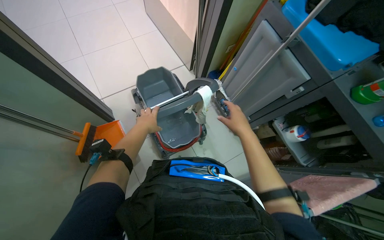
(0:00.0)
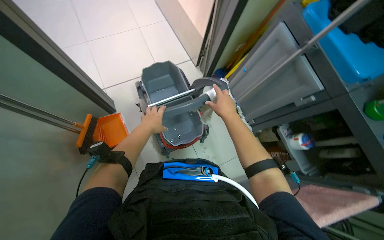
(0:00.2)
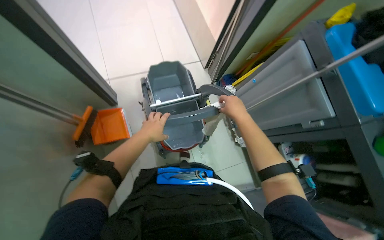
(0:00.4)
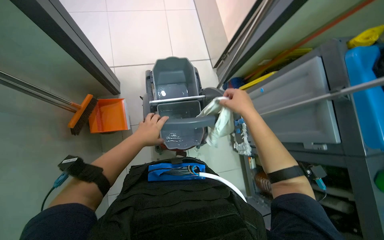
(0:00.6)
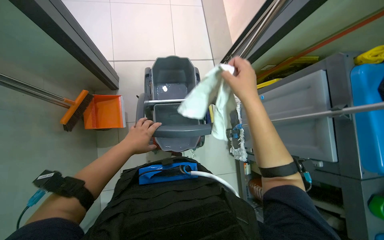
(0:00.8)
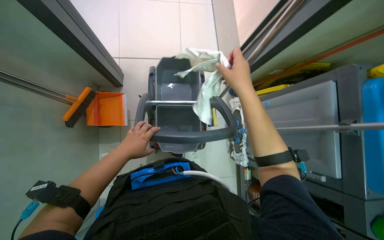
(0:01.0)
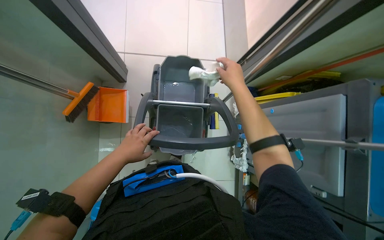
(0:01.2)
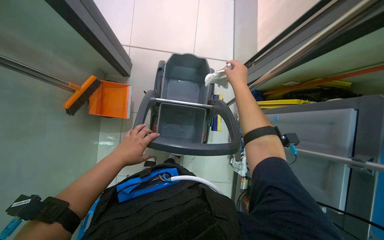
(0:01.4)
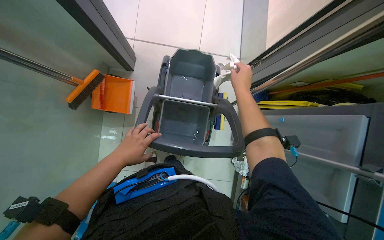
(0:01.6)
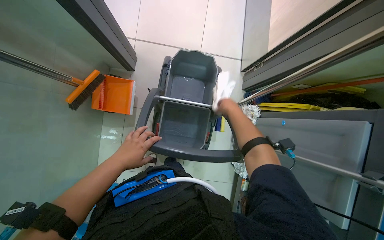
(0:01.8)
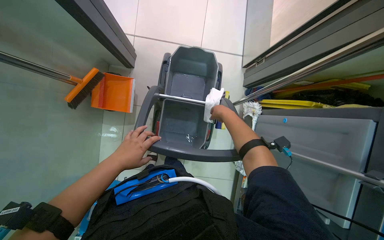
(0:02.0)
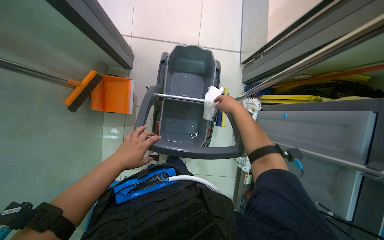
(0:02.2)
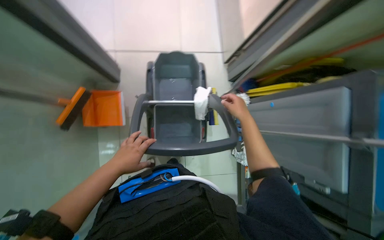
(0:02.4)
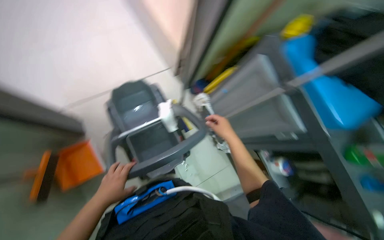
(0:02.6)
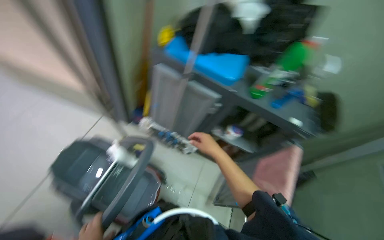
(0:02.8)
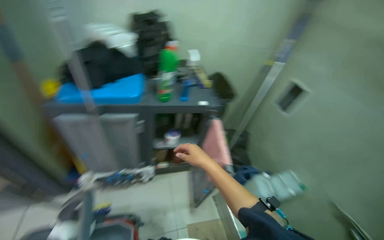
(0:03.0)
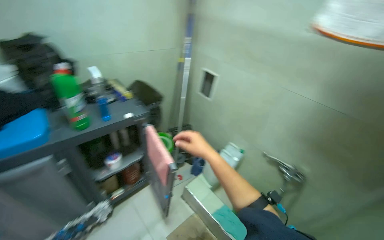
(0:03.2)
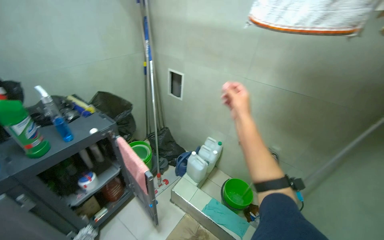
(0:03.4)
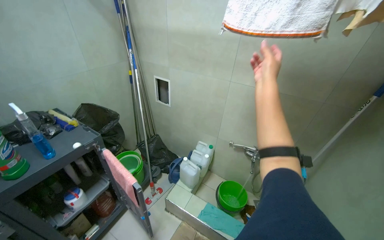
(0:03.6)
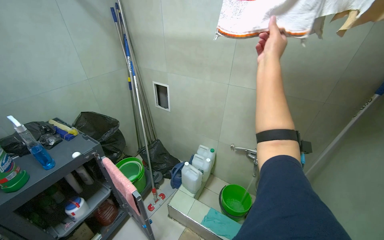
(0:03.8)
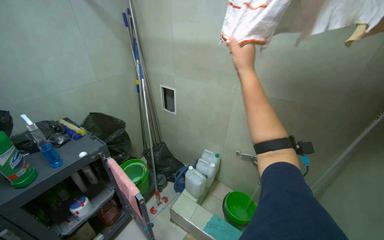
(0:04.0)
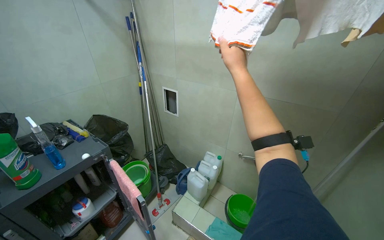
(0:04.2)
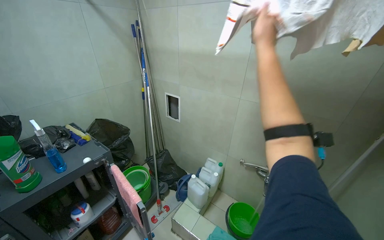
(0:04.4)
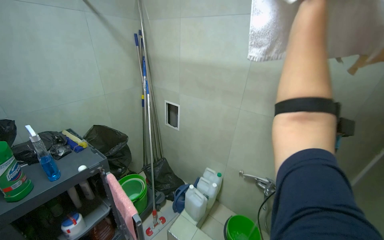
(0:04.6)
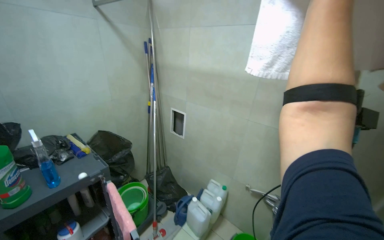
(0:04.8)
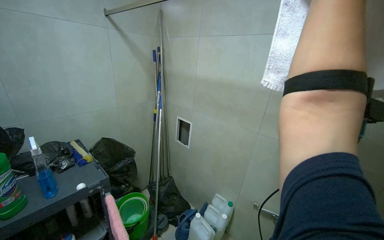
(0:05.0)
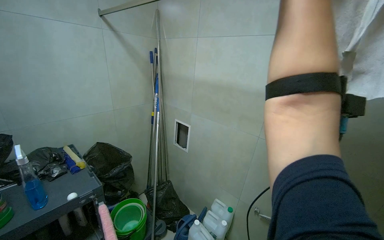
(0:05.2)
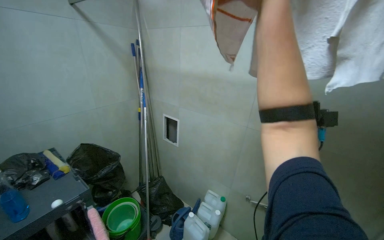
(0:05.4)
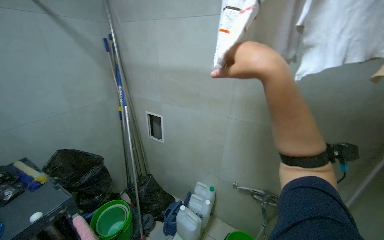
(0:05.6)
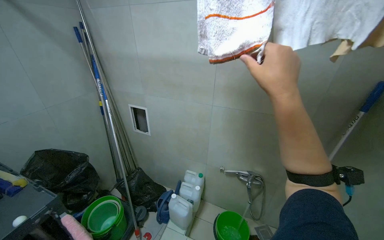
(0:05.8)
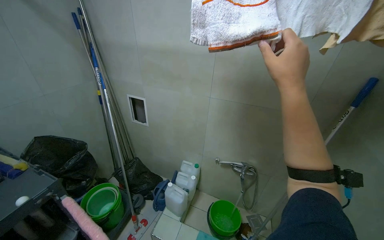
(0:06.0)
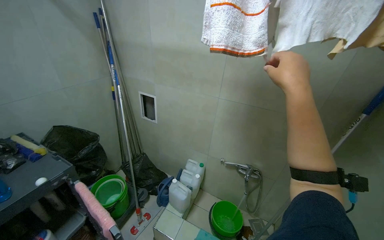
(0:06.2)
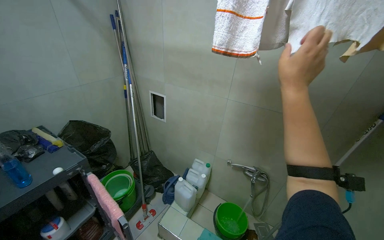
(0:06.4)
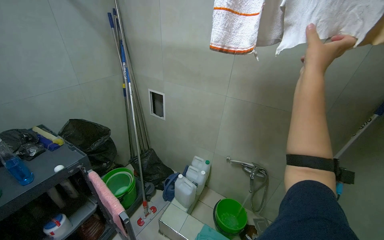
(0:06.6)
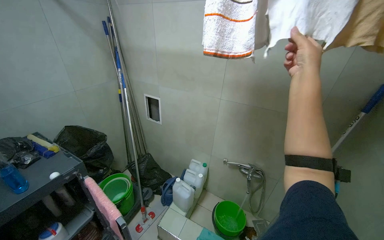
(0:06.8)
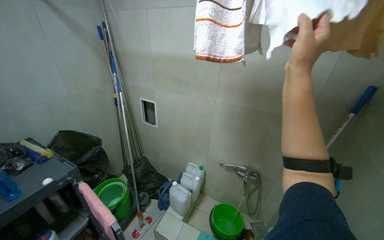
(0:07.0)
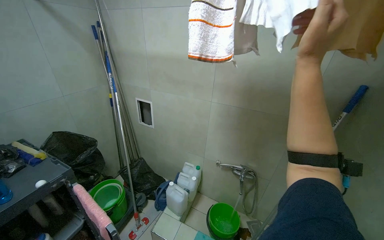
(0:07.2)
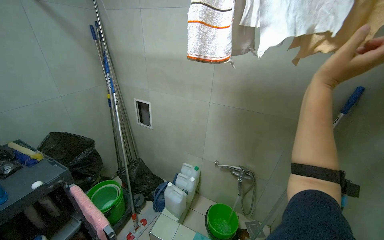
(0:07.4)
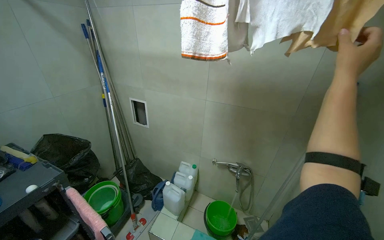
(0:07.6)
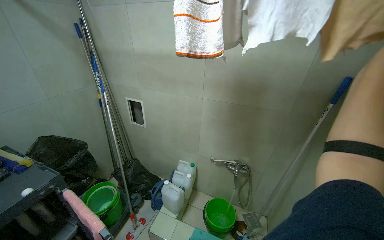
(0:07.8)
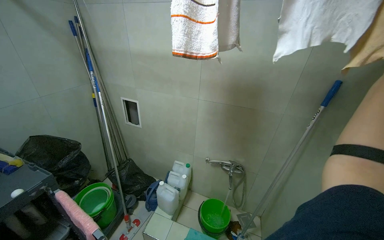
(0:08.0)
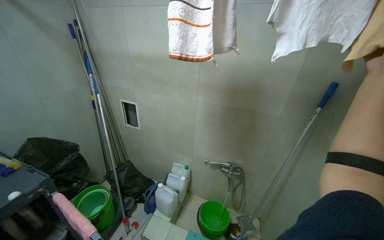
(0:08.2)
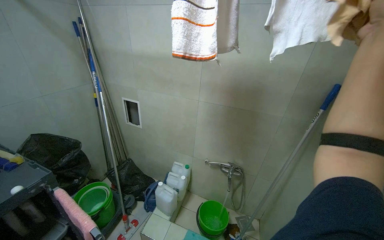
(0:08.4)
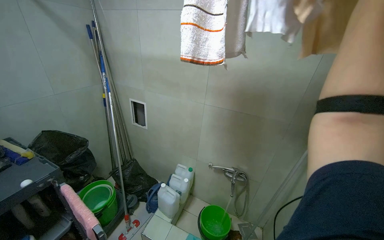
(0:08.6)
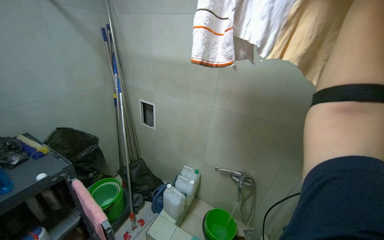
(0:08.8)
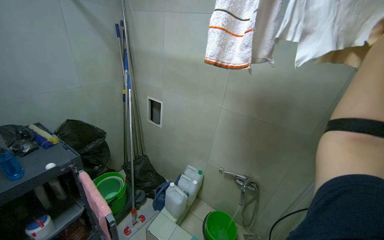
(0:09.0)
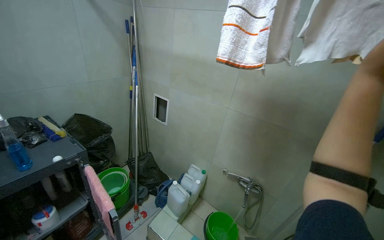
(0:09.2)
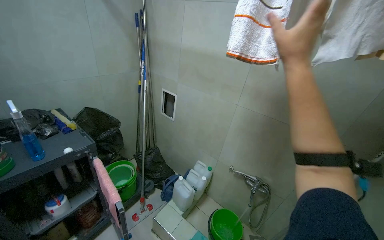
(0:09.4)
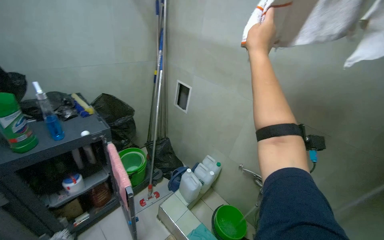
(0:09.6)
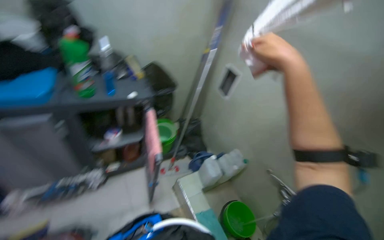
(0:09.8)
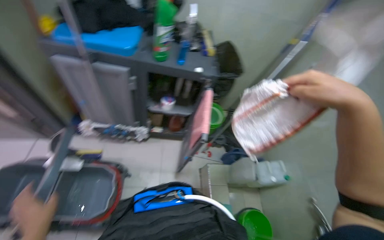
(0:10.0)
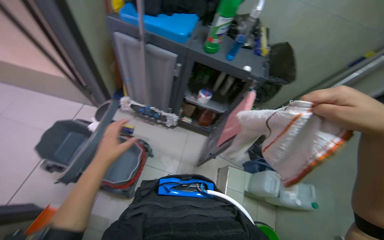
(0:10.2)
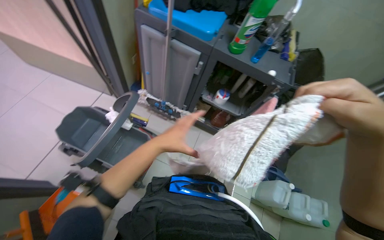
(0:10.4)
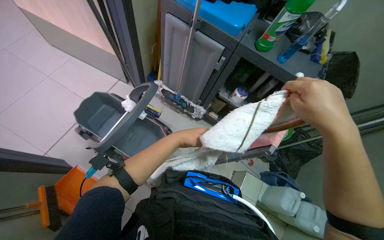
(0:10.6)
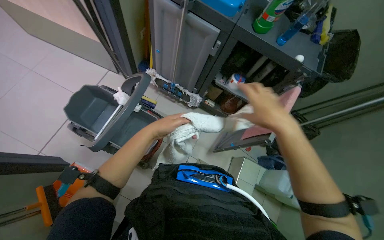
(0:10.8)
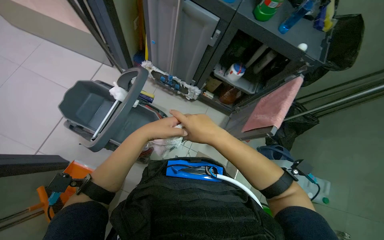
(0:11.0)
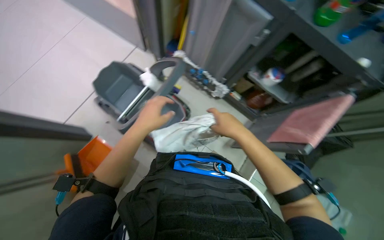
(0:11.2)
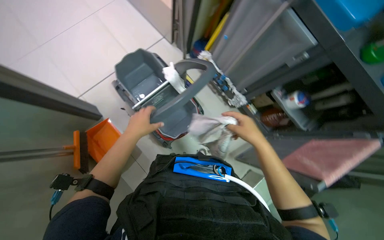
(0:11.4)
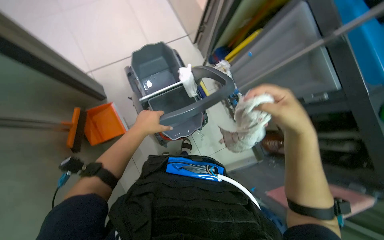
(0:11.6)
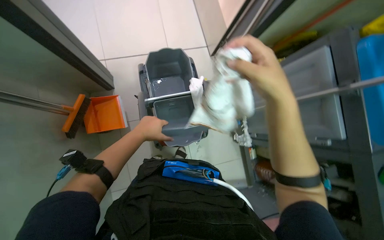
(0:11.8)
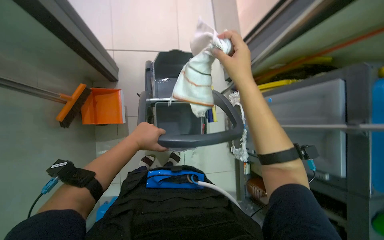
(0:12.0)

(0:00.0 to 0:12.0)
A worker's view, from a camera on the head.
Job: preparing cleaning supplies.
The whole recording: Preparing cleaning equipment. The worker fills the mop bucket with water, assembles the mop, gathers cleaning cloths and spray bottles, and organizes towels.
0:00.0 - 0:01.6: The wearer looks about 15 degrees further downward. The scene rotates clockwise by about 35 degrees. The right hand goes some 50 cm up the picture.
0:01.6 - 0:03.0: The head rotates roughly 105 degrees to the right. The view tilts approximately 25 degrees upward.
0:03.0 - 0:04.4: The head turns to the right by some 40 degrees.
0:06.0 - 0:07.6: The right hand moves left and right over some 20 cm, changing direction 2 times.
0:09.0 - 0:10.4: The wearer's head swings approximately 80 degrees to the left. The view tilts about 20 degrees downward.
0:10.4 - 0:12.0: The camera pitches downward, by about 15 degrees. The scene turns some 60 degrees clockwise in the picture.

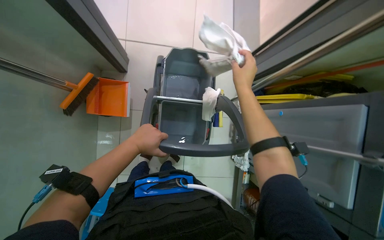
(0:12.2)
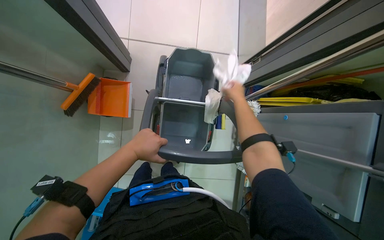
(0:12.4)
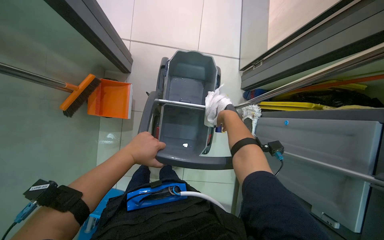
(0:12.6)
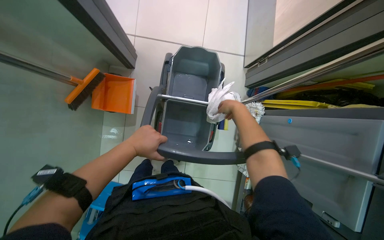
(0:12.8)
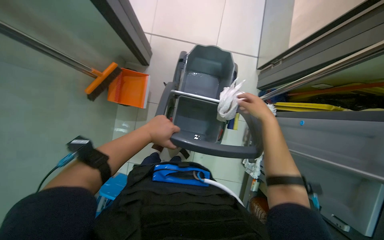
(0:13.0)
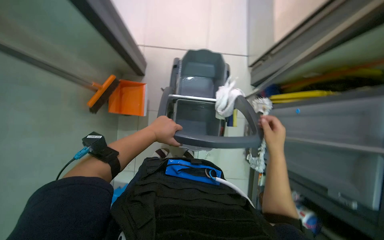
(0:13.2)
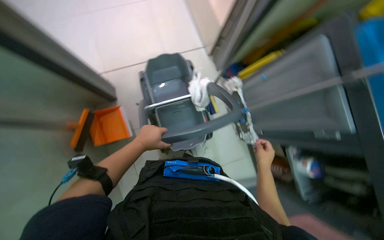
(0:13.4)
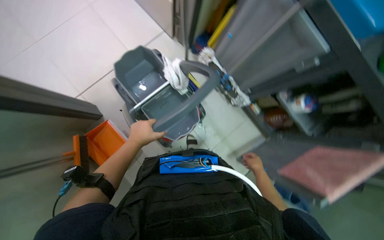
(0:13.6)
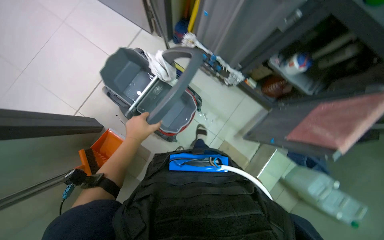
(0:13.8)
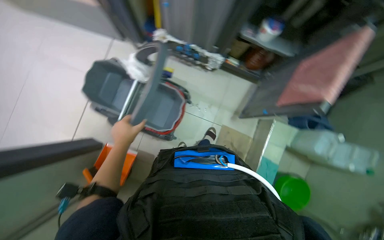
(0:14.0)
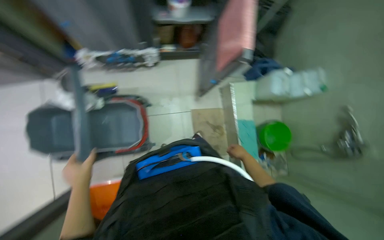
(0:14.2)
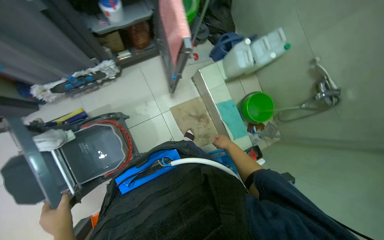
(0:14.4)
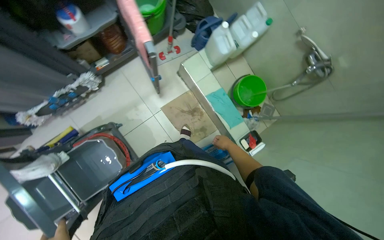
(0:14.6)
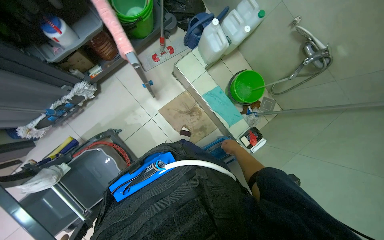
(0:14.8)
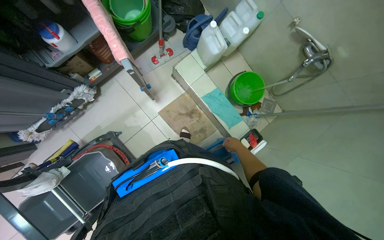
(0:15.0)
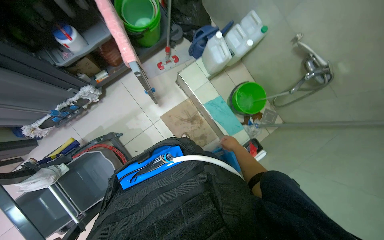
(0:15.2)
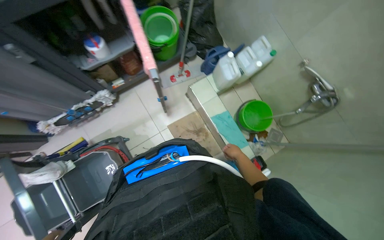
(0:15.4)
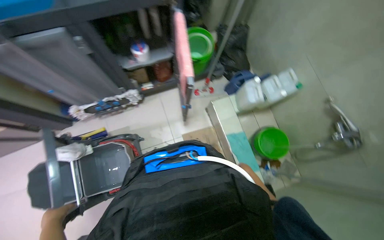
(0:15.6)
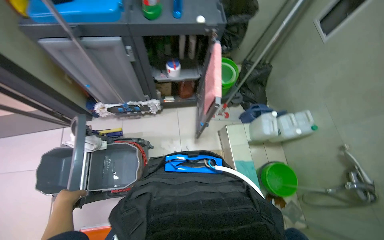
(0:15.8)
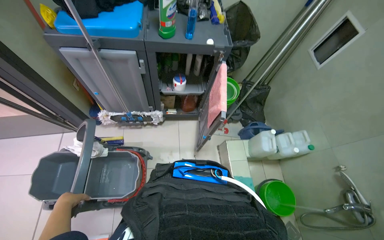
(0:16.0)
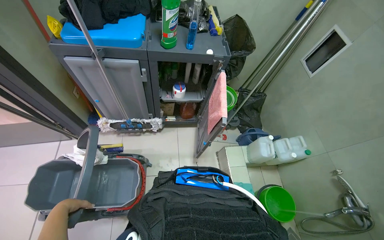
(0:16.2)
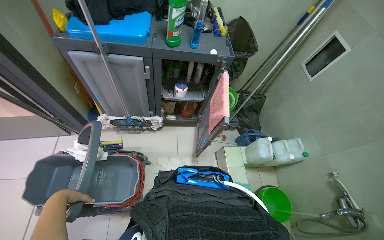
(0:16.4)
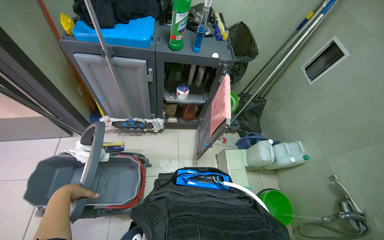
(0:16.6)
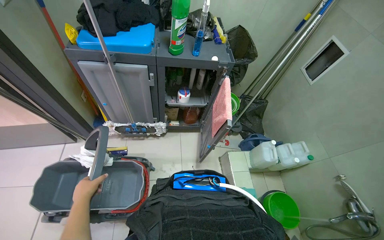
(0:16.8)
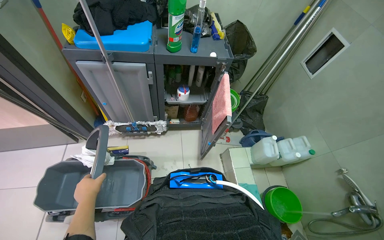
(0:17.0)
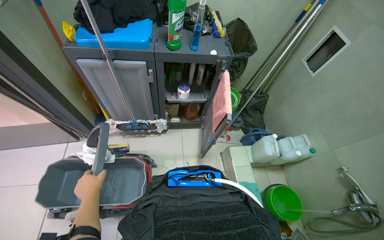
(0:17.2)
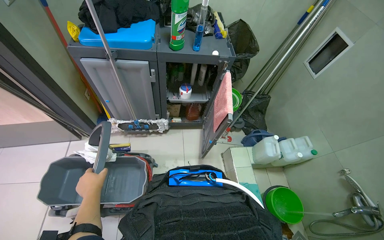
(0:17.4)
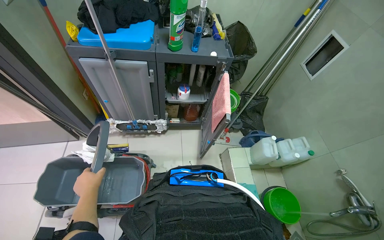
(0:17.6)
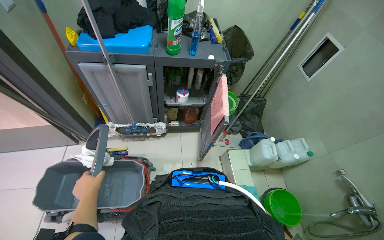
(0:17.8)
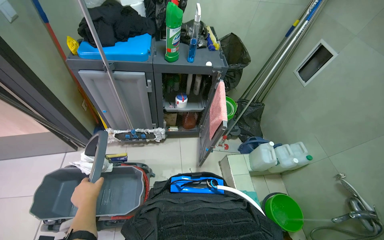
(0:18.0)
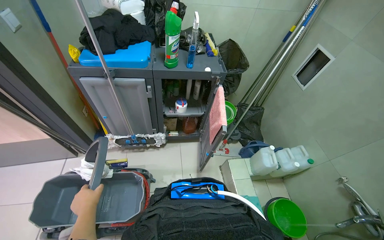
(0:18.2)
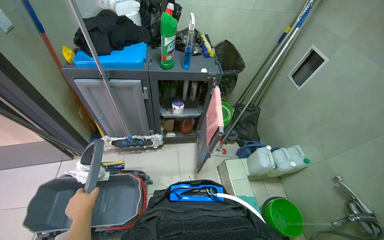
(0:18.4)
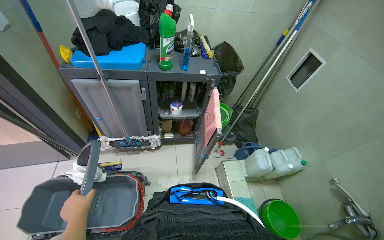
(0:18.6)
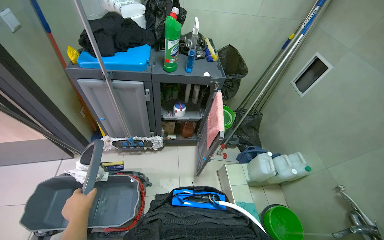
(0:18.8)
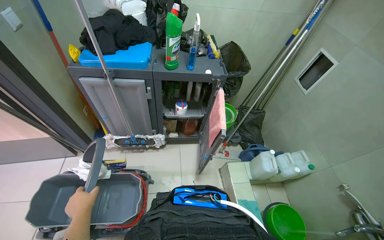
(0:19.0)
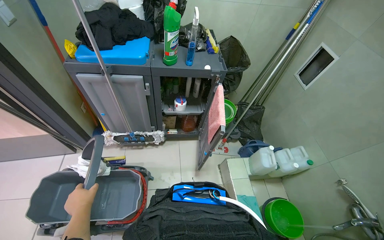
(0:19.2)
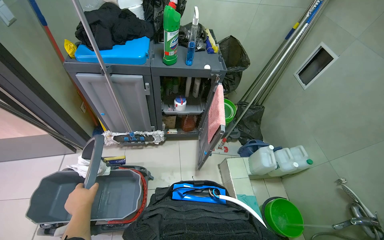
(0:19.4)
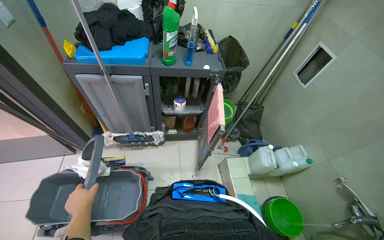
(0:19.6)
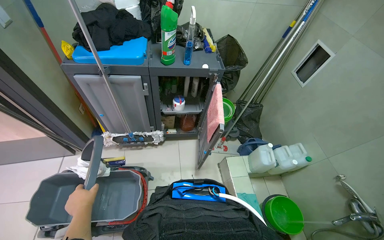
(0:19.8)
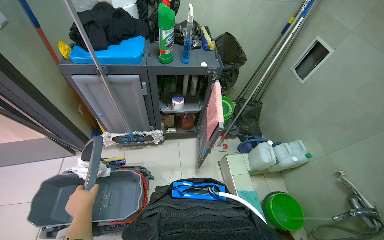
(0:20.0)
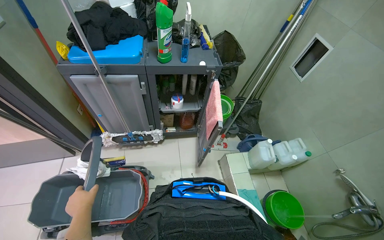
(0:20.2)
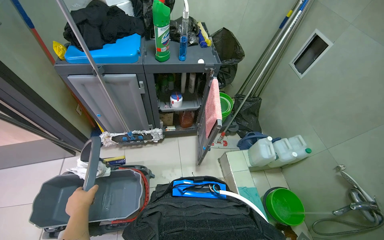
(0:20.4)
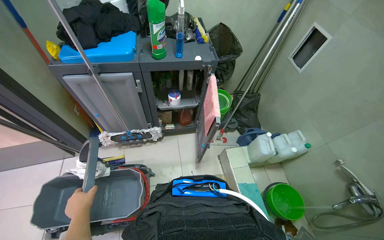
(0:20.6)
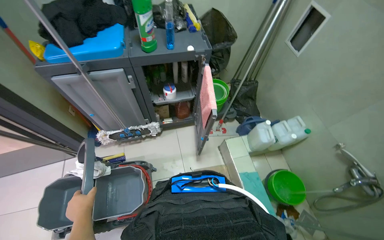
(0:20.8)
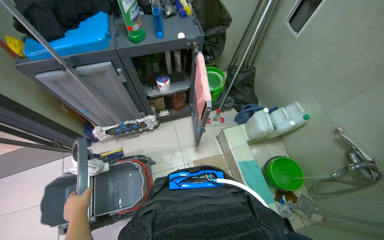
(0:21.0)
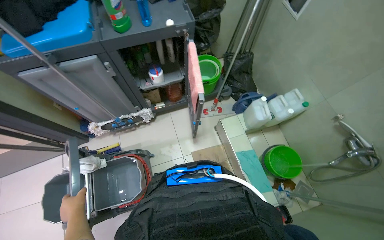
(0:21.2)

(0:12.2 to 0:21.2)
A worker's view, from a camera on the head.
Job: preparing cleaning supplies.
The whole recording: Preparing cleaning equipment. The worker fills the mop bucket with water, assembles the mop, gathers cleaning cloths and spray bottles, and organizes towels.
0:12.2 - 0:13.8: The scene rotates counterclockwise by roughly 55 degrees.
0:13.8 - 0:15.2: The head travels approximately 50 cm. The scene rotates counterclockwise by approximately 75 degrees.
0:15.2 - 0:16.6: The wearer looks approximately 30 degrees further upward. Everything in view rotates roughly 35 degrees clockwise.
0:19.8 - 0:21.2: The view tips downward by about 15 degrees.
